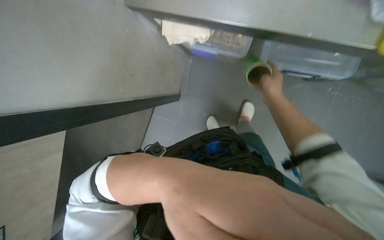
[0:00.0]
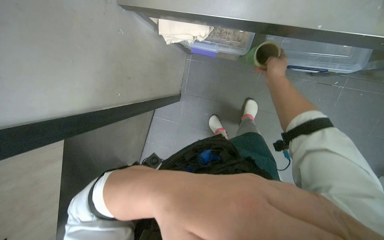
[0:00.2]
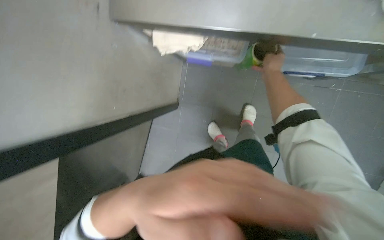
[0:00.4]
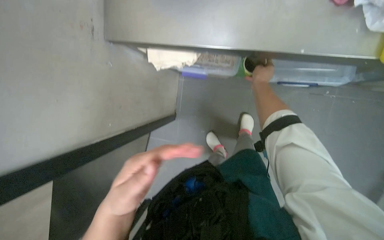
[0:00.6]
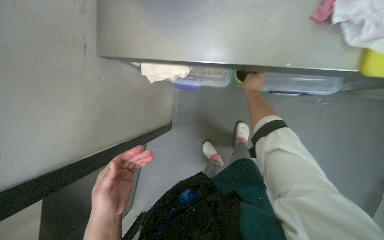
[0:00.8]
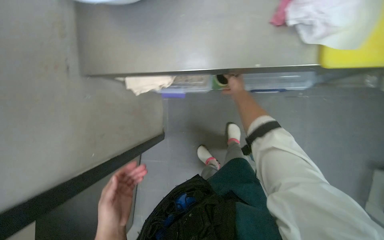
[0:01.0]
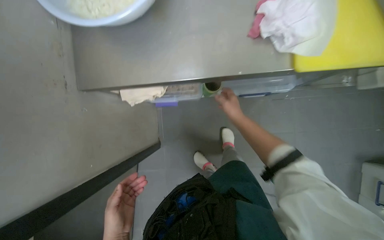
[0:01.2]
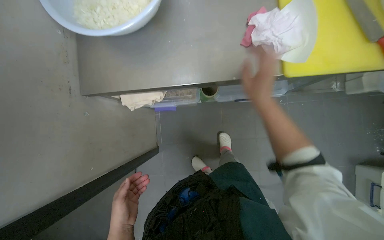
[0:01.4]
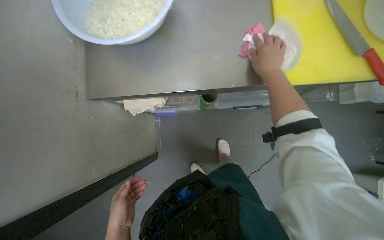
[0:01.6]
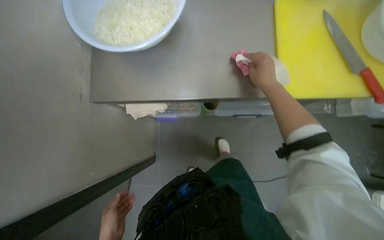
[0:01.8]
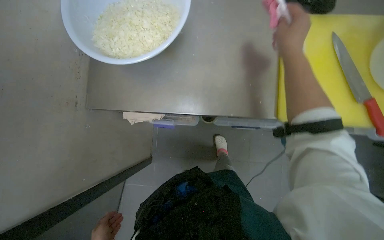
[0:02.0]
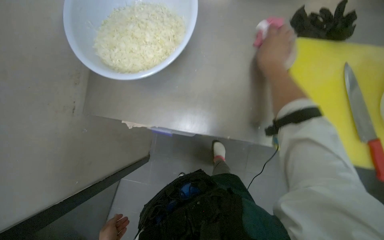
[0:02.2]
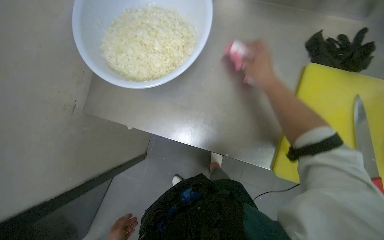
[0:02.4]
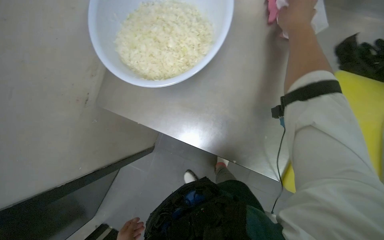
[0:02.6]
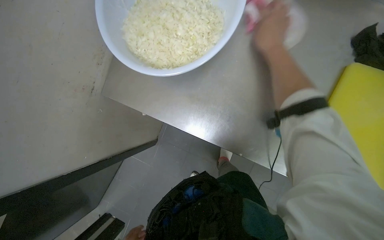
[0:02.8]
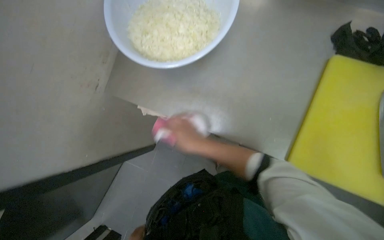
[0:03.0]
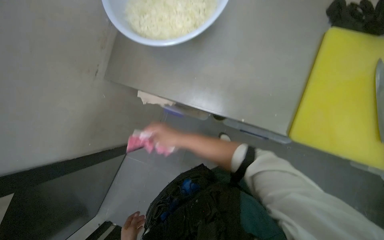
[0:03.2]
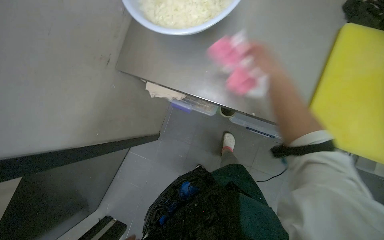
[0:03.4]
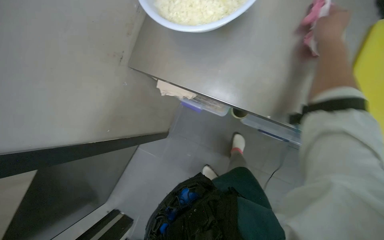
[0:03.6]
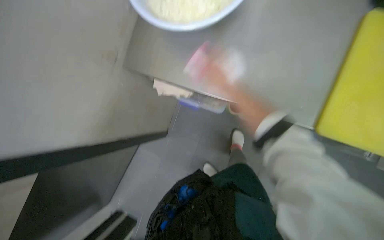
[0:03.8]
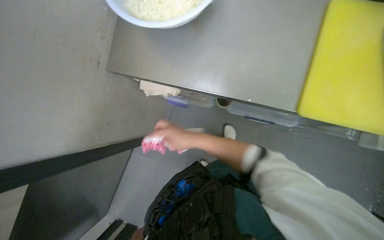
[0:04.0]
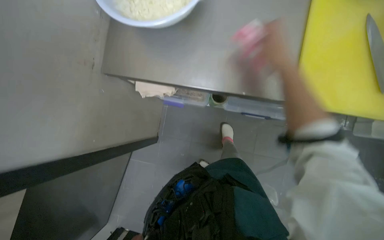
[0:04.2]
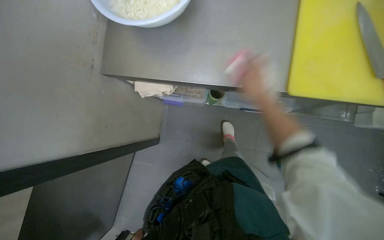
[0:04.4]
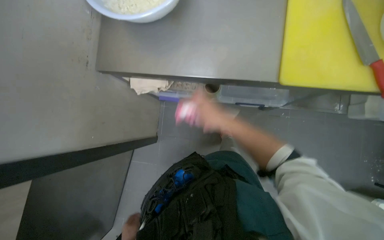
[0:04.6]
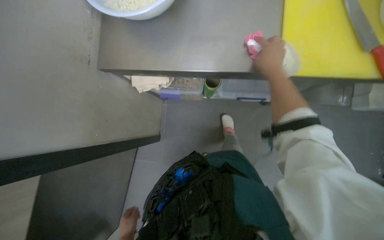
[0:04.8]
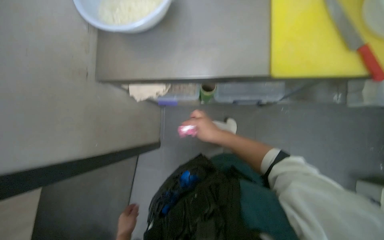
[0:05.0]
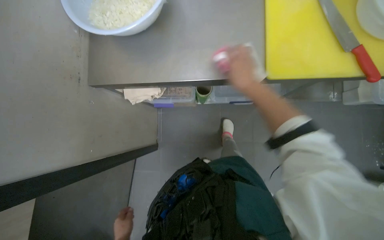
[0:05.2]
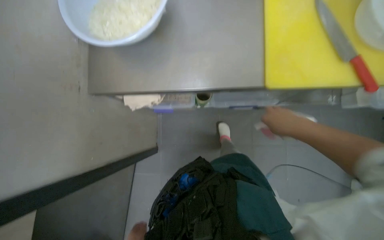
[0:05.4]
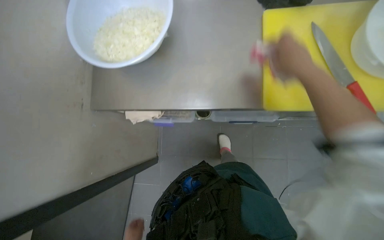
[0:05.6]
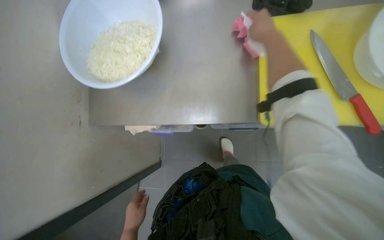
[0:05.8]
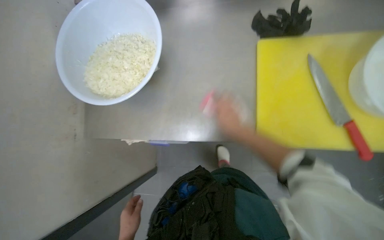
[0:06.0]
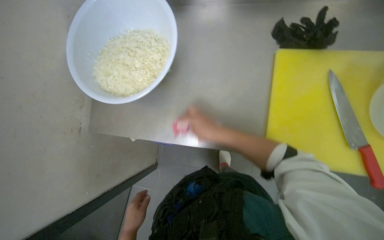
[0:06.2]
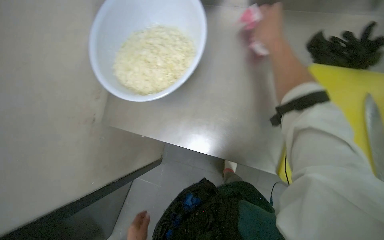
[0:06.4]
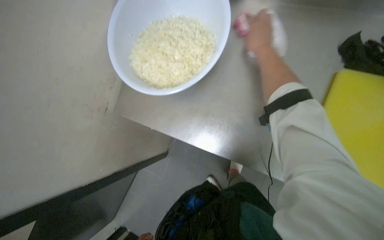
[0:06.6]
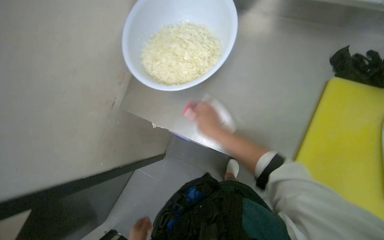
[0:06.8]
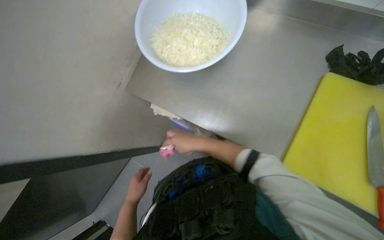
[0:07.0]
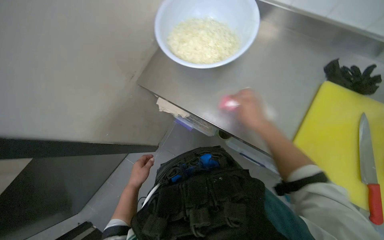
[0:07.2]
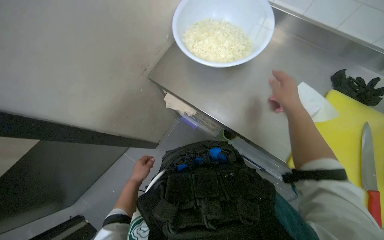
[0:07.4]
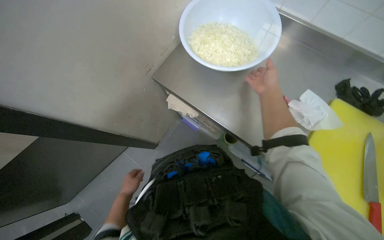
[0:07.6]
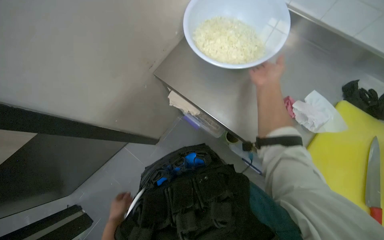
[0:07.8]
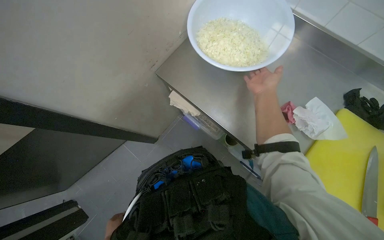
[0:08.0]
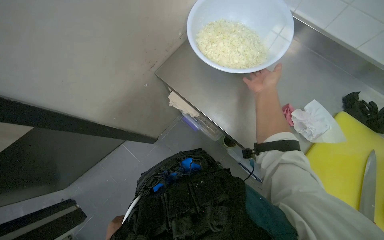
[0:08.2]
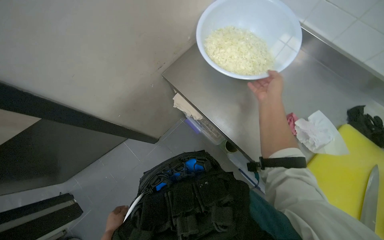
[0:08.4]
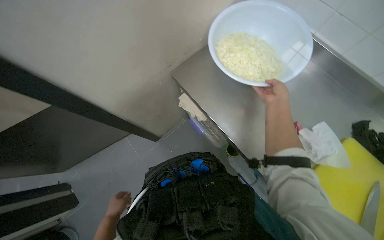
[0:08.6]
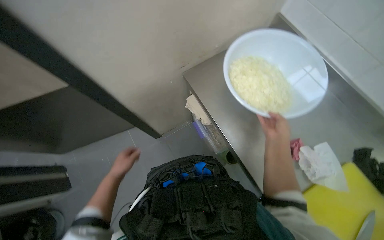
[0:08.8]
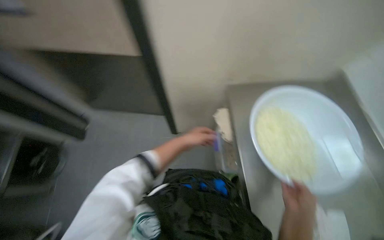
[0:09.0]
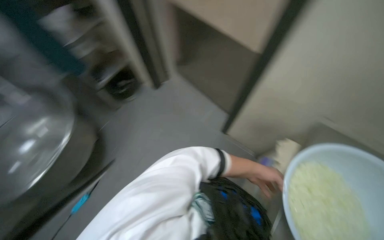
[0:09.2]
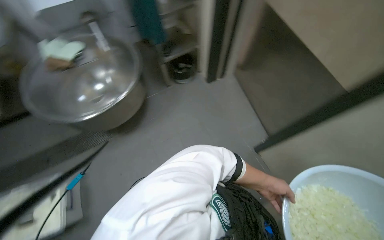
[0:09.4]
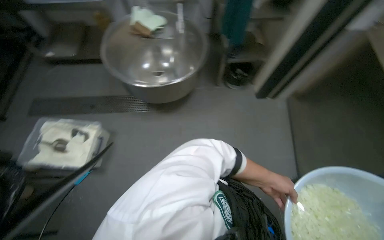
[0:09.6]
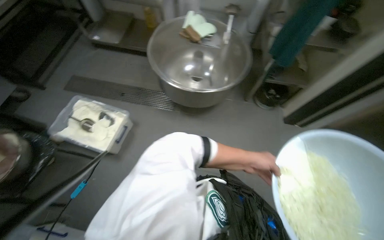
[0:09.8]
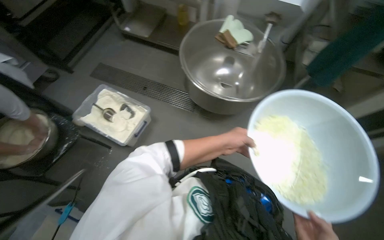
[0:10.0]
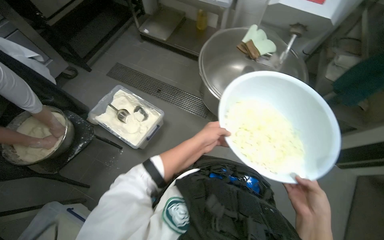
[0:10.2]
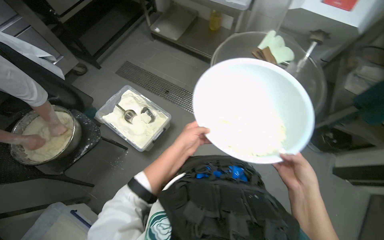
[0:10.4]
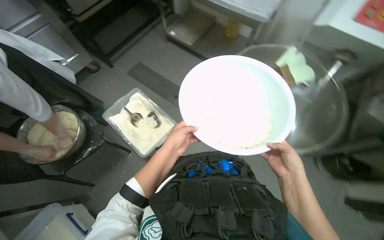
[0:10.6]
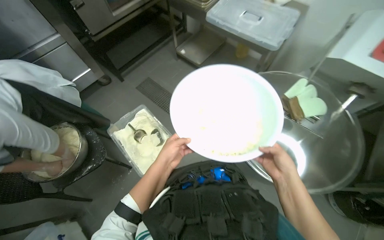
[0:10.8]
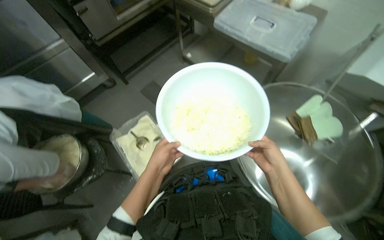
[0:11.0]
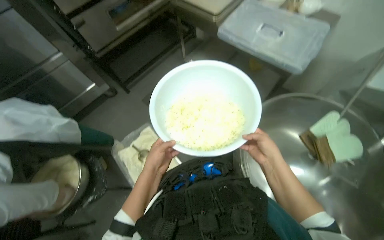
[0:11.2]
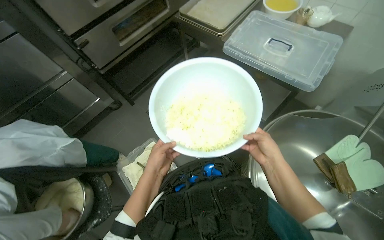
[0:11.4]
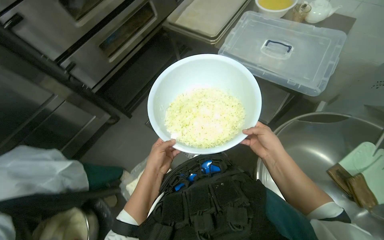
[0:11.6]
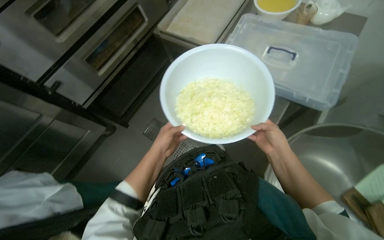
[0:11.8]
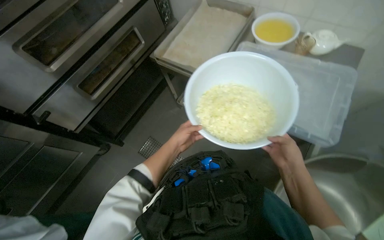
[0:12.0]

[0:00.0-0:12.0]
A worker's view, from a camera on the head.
Job: preparing food.
The whole recording: Covering bowl with plastic wrap. The worker unwraps plastic wrap and covers a bowl of chopped onions and other products.
0:00.0 to 0:01.6: The view tilts about 20 degrees upward. The right hand goes up and down the picture, about 15 cm each way, reversing 2 times.
0:06.0 to 0:07.6: Everything in view rotates roughly 35 degrees clockwise. The right hand heads up the picture, covering some 10 cm.
0:07.6 to 0:09.0: Everything in view rotates some 40 degrees clockwise.
0:09.0 to 0:10.4: The camera is carried approximately 70 cm. The wearer looks roughly 80 degrees further to the left.
0:10.4 to 0:12.0: The camera travels roughly 1 m.

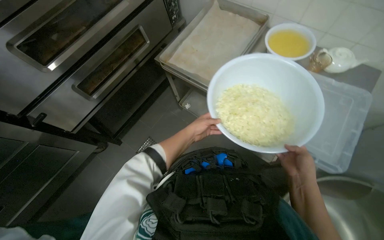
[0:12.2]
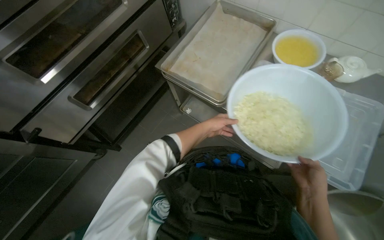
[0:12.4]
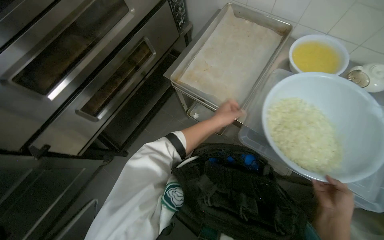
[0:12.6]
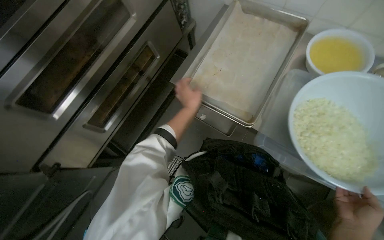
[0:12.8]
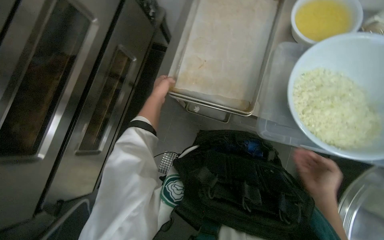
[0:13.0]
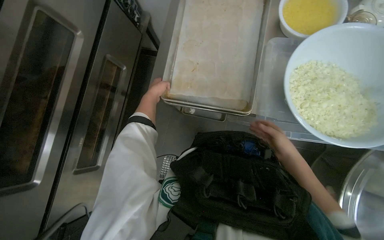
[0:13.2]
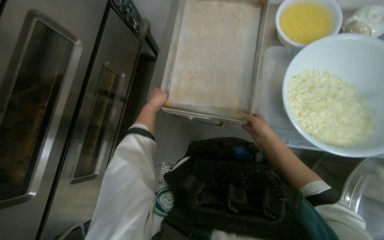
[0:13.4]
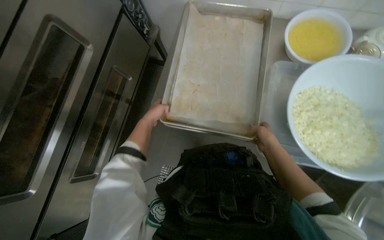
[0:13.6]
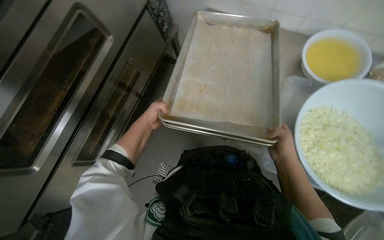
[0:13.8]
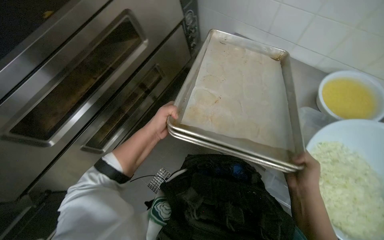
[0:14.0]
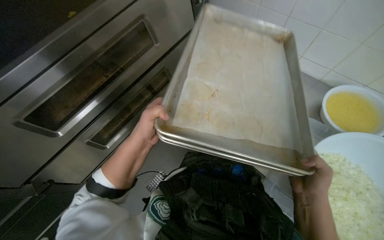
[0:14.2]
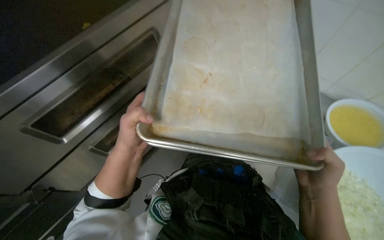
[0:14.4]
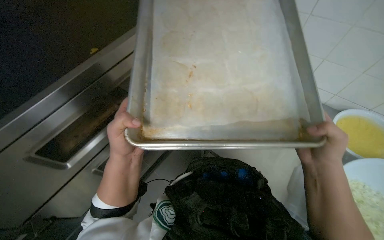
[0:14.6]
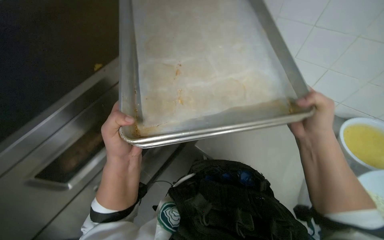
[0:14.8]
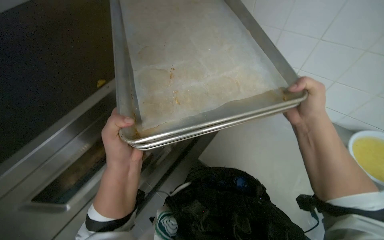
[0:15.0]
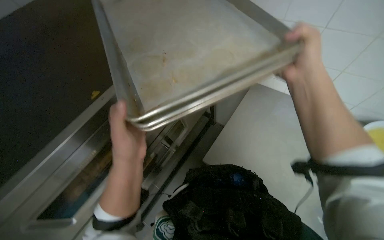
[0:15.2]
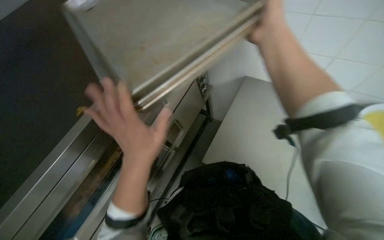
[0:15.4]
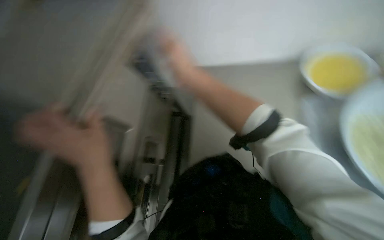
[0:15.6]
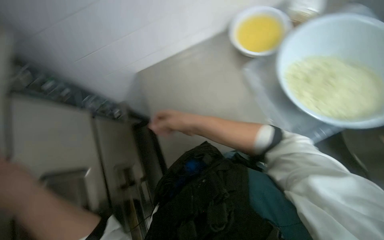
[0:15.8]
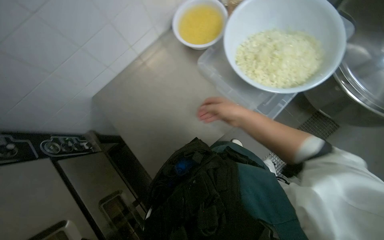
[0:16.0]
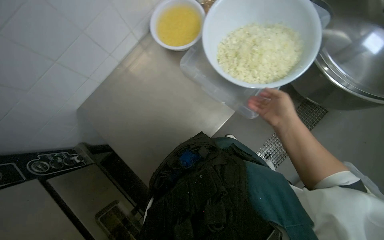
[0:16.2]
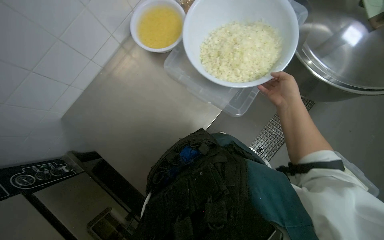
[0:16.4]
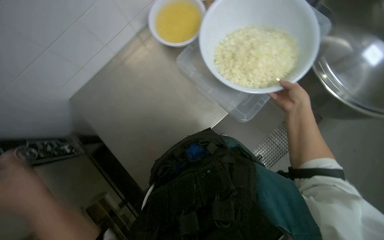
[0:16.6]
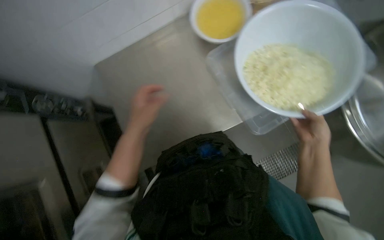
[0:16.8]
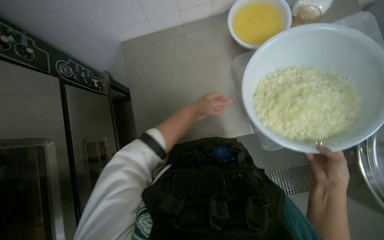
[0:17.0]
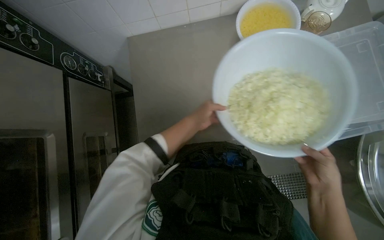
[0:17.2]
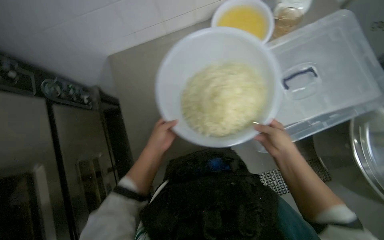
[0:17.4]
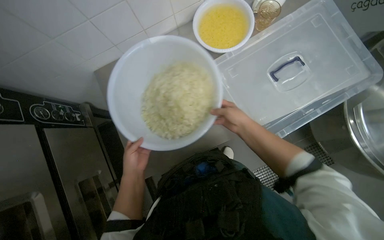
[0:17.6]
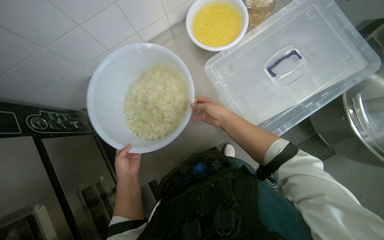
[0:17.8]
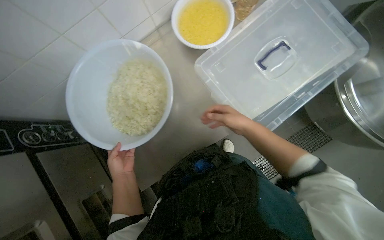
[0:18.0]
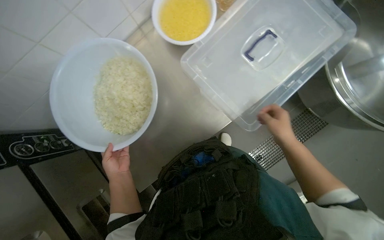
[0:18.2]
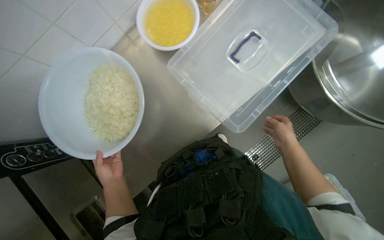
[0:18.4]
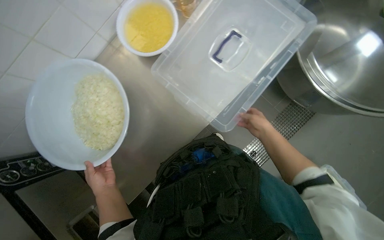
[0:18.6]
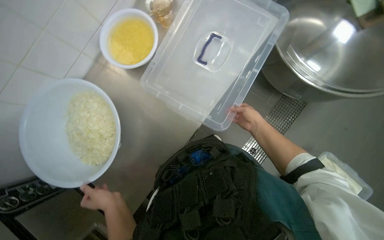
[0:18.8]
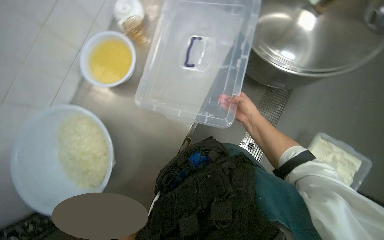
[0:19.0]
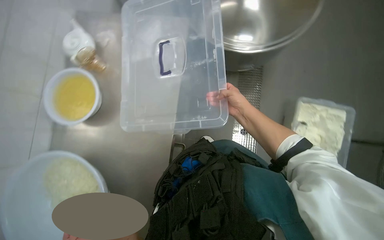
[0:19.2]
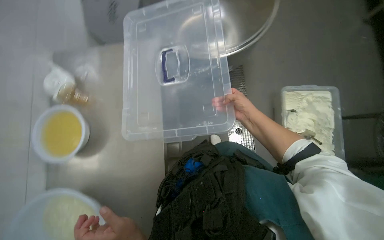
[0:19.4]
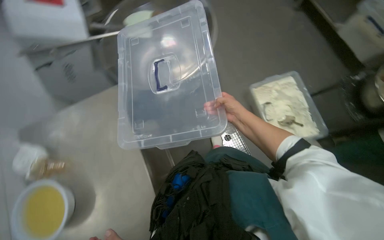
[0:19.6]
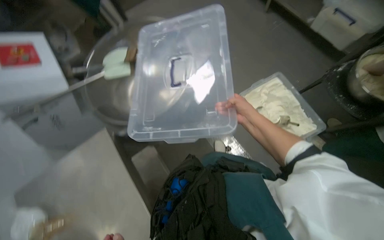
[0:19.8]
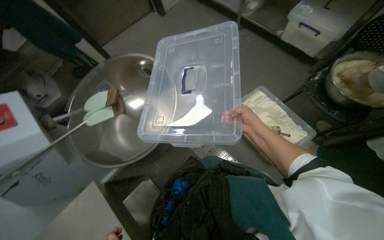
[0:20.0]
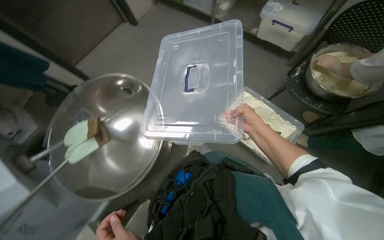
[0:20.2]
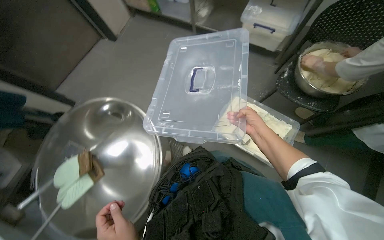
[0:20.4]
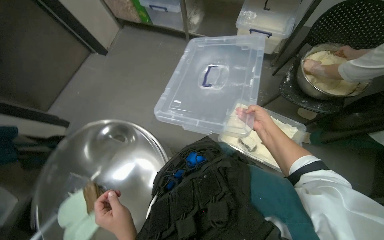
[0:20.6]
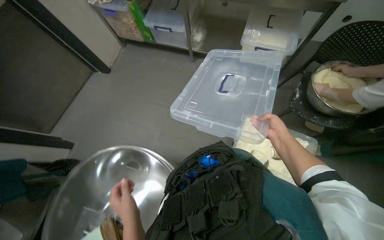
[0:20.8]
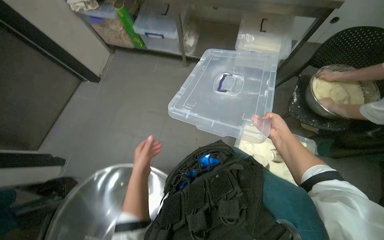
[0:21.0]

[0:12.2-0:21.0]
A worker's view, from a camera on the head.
Job: preparing food.
The whole recording: Covering bowl with plastic wrap. The worker unwraps plastic wrap and covers a bowl of chopped onions and other products.
0:12.2 to 0:13.6: The left hand heads up the picture, to the left and farther from the camera, covering approximately 50 cm; the right hand goes about 35 cm farther from the camera and up the picture.
0:15.2 to 0:16.6: The head turns to the right by about 35 degrees. The right hand moves down the picture, approximately 15 cm, and moves roughly 20 cm to the left and comes back.
0:18.0 to 0:19.6: The head turns to the right by roughly 60 degrees. The view tips upward by approximately 15 degrees.
0:19.6 to 0:21.0: The camera travels approximately 80 cm. The head turns to the right by roughly 55 degrees. The view tilts approximately 15 degrees upward.
